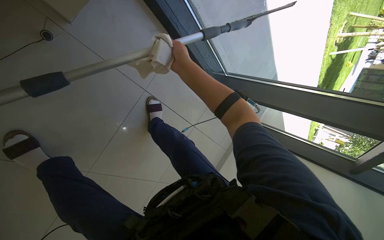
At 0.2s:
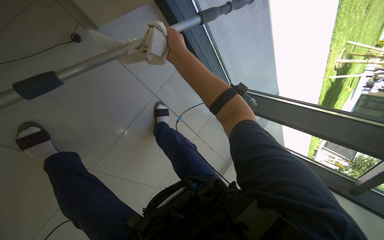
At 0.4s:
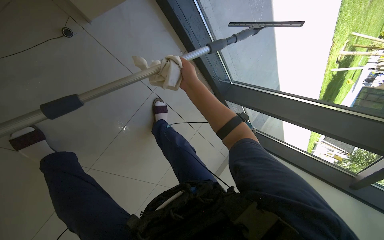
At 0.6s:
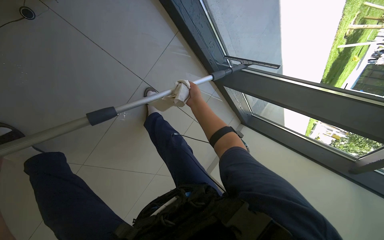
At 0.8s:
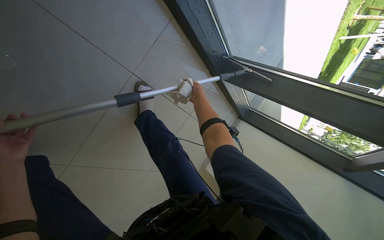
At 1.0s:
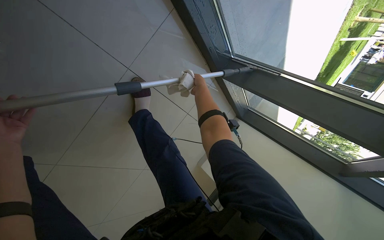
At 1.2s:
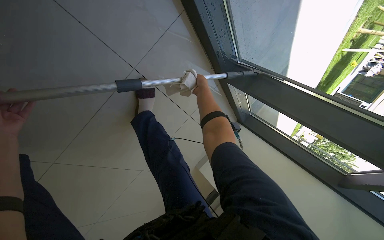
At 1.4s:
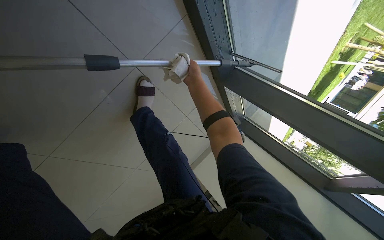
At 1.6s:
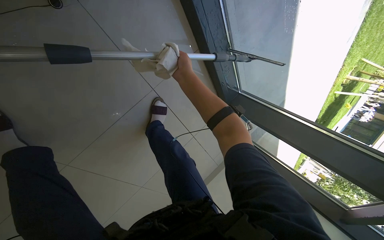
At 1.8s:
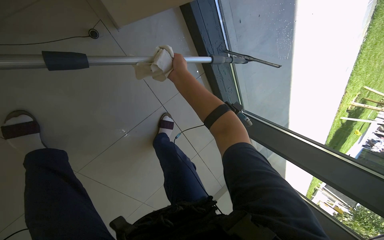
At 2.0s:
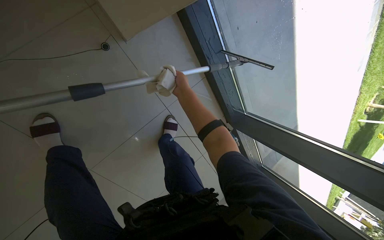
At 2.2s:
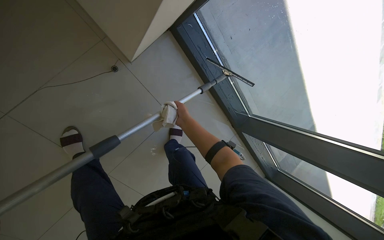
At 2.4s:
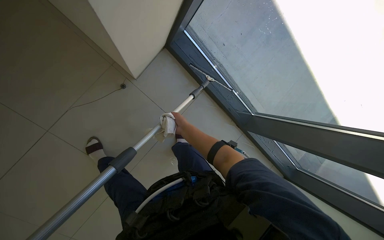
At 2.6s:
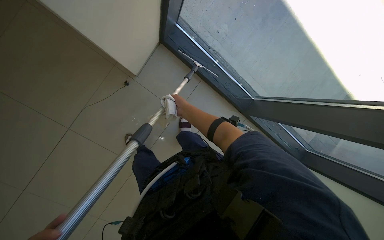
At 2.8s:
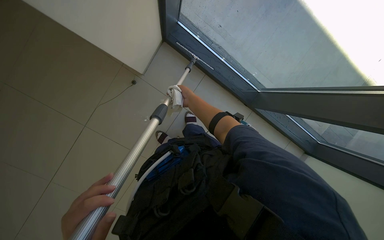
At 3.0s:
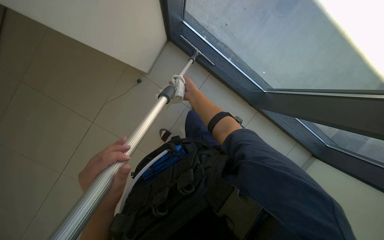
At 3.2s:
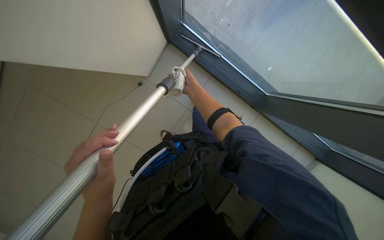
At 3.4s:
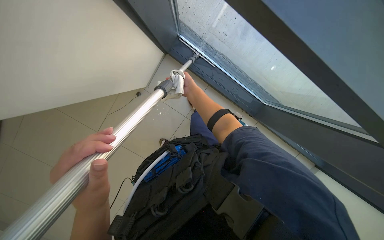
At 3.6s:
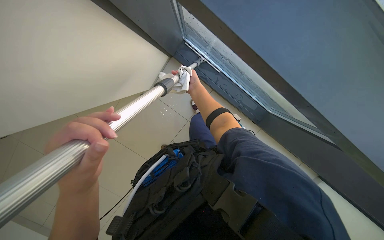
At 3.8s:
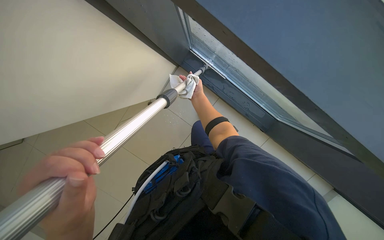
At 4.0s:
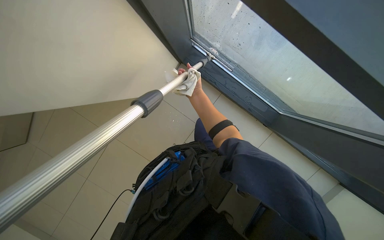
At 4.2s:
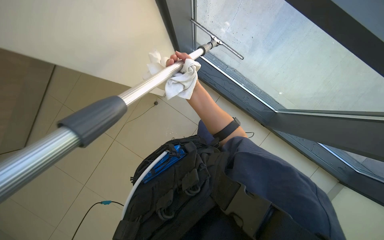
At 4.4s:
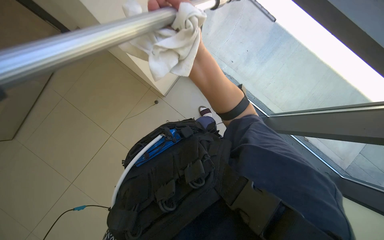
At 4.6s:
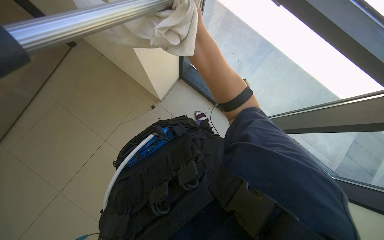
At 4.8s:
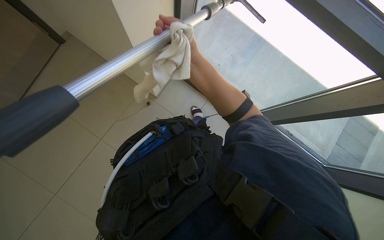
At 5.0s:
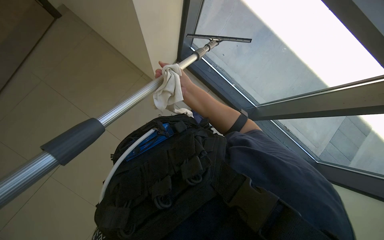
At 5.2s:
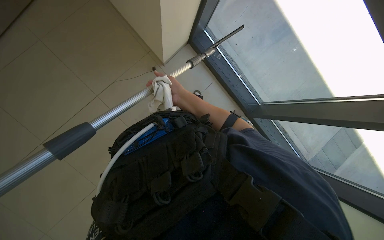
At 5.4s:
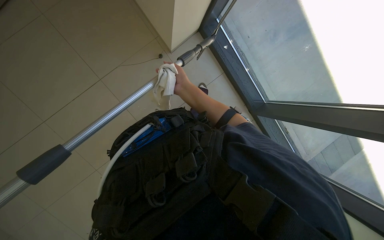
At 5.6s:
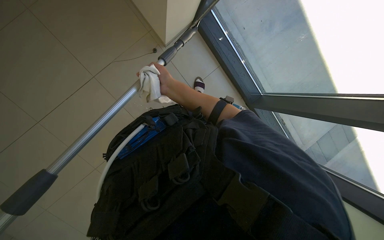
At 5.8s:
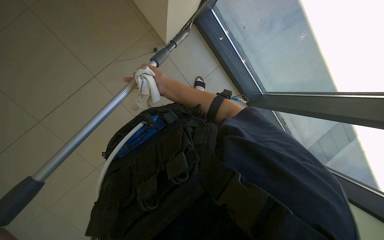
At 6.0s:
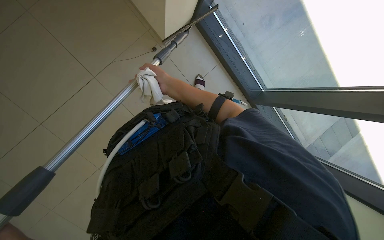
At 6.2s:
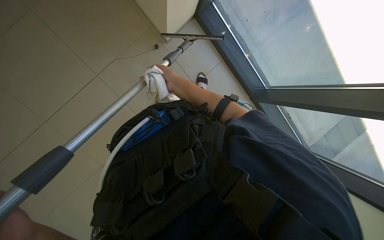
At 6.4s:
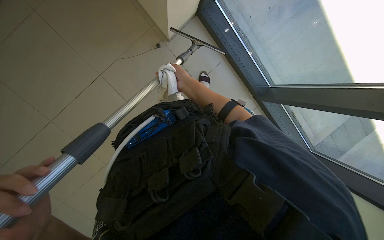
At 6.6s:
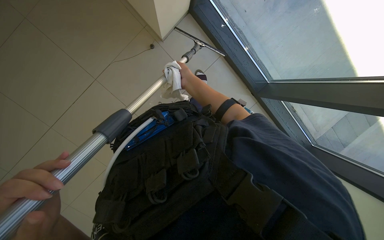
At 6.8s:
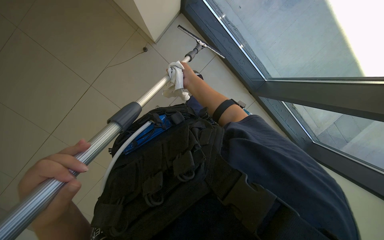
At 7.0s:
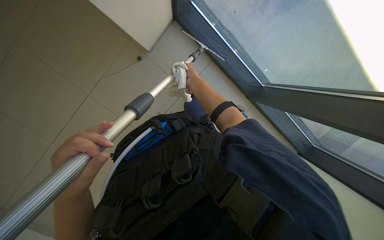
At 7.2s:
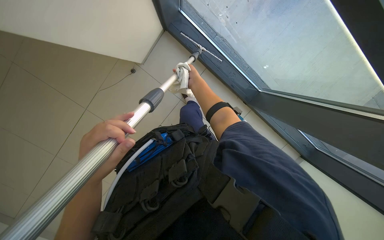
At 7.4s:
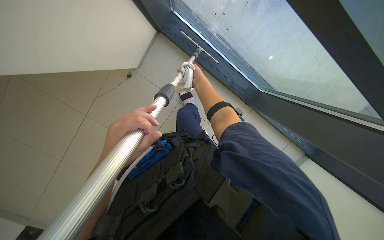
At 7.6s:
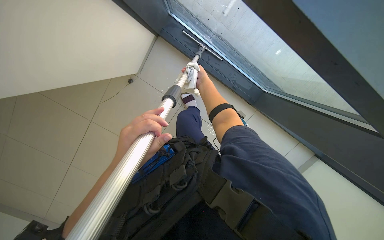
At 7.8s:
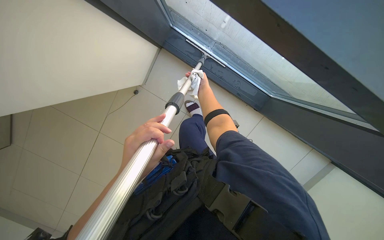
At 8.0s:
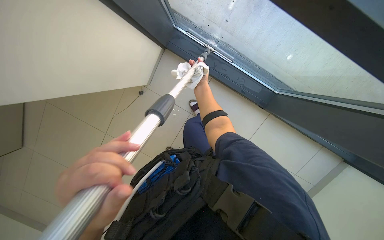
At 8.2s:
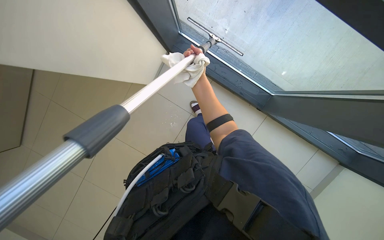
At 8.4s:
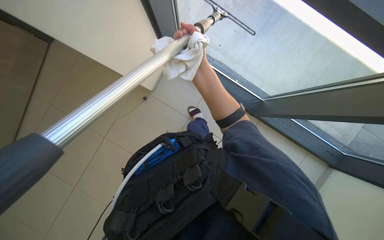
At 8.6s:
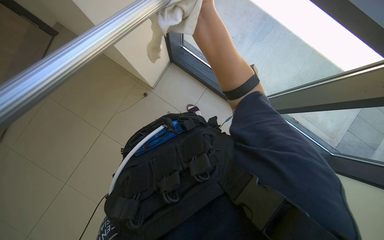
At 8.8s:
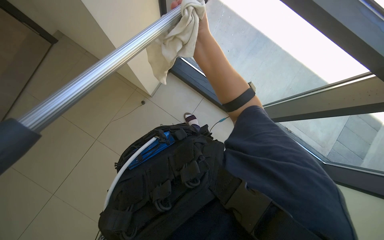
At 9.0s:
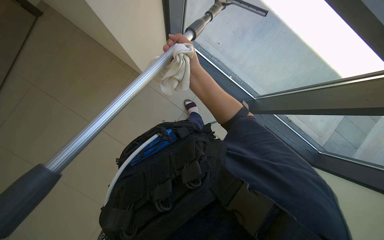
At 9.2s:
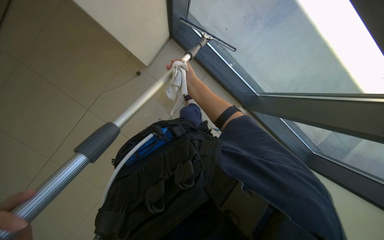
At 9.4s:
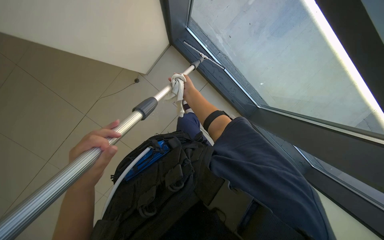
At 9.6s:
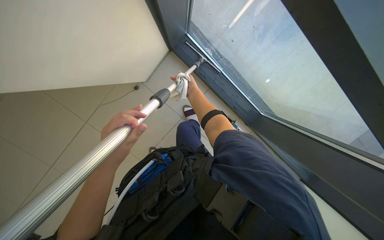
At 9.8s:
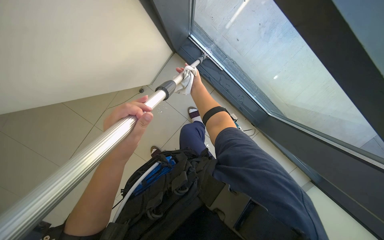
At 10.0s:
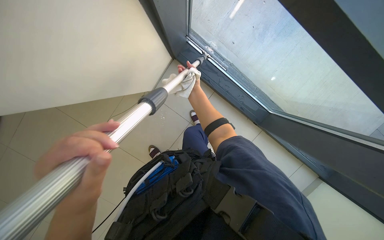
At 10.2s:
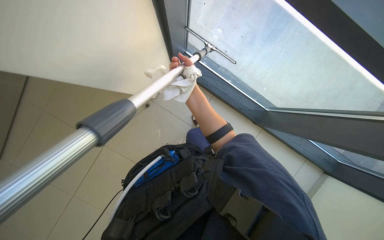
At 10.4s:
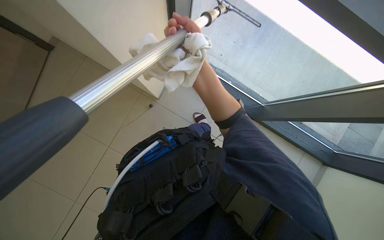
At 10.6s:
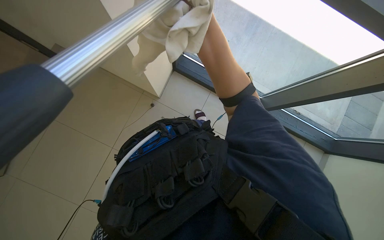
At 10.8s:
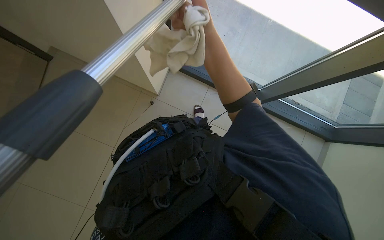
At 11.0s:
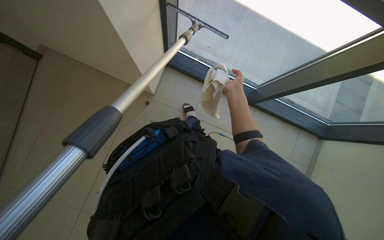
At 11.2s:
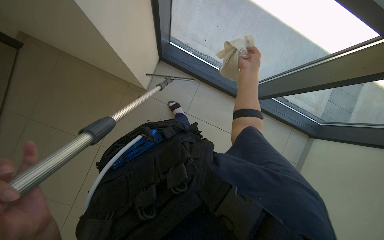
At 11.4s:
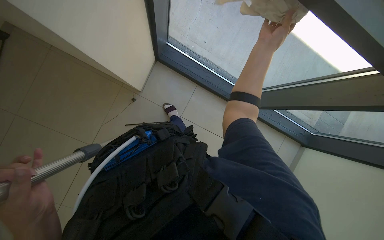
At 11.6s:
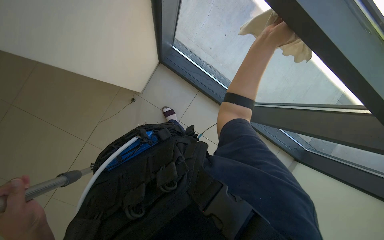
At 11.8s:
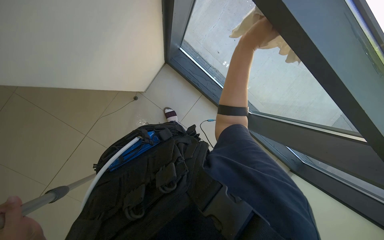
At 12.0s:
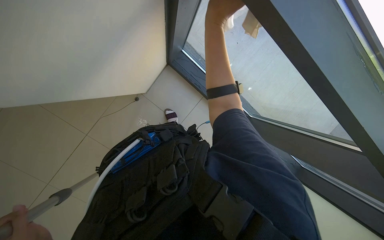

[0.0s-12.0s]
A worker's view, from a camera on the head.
Job: cleaning windows.
The whole recording: Wiping glass frames with cloth. The worker wipes the glass frames using a cloth, both by hand and with a pole.
0.0s to 1.6s: The right hand travels farther from the camera and back again, approximately 30 cm each way.
1.6s to 3.0s: The camera is aimed roughly 20 degrees further to the left. The view tips upward by approximately 15 degrees. The right hand travels down the picture and back again, roughly 10 cm each way.
3.0s to 4.4s: The right hand moves nearer to the camera, approximately 20 cm.
4.4s to 6.0s: The right hand shifts approximately 20 cm farther from the camera.
6.0s to 7.6s: The right hand heads to the right, covering about 15 cm.
7.6s to 9.0s: The right hand heads nearer to the camera, covering approximately 15 cm.
9.0s to 10.4s: The right hand goes farther from the camera and returns, roughly 20 cm each way.

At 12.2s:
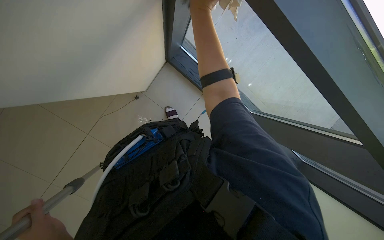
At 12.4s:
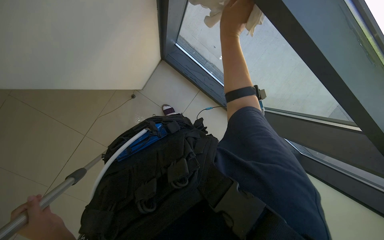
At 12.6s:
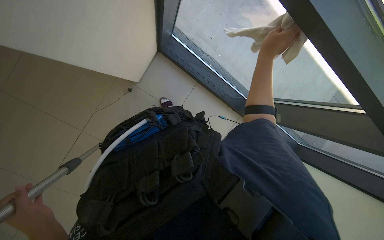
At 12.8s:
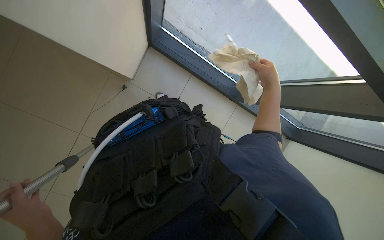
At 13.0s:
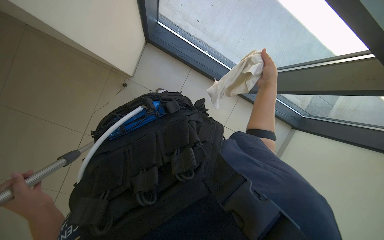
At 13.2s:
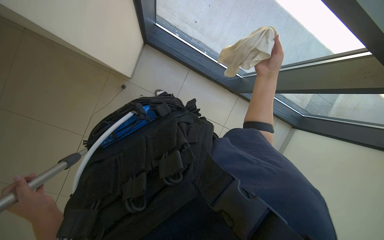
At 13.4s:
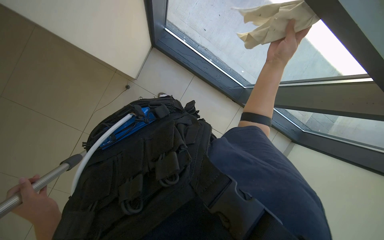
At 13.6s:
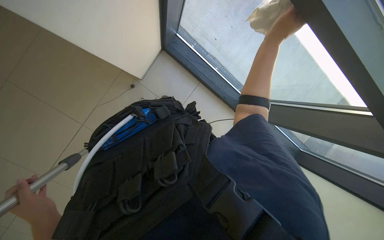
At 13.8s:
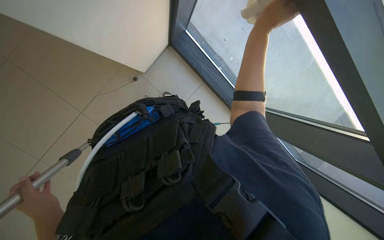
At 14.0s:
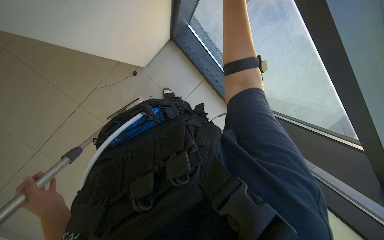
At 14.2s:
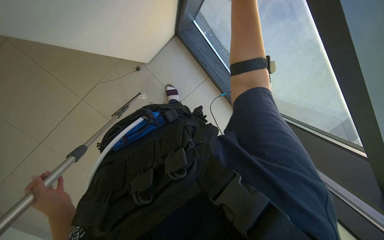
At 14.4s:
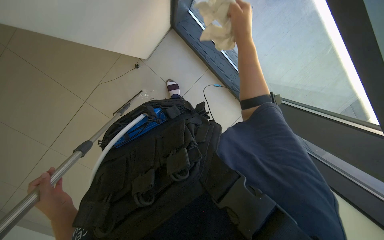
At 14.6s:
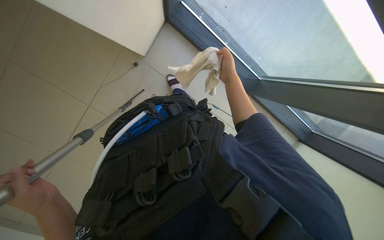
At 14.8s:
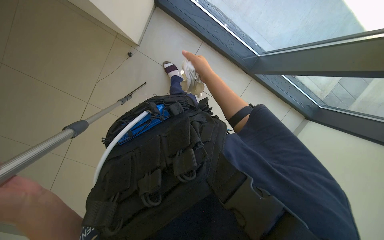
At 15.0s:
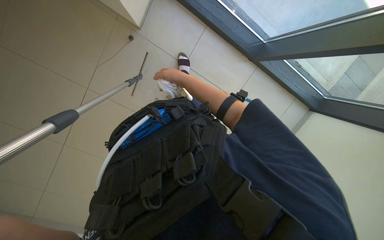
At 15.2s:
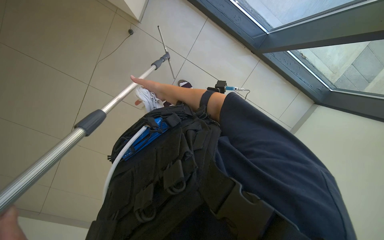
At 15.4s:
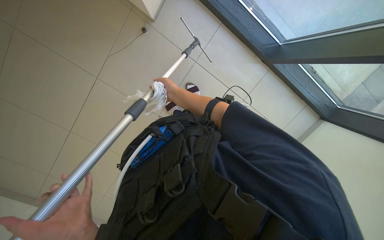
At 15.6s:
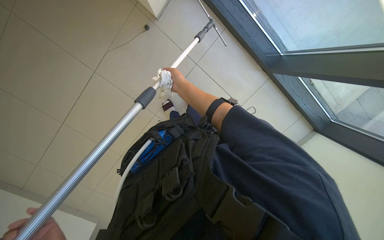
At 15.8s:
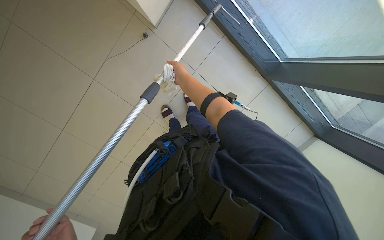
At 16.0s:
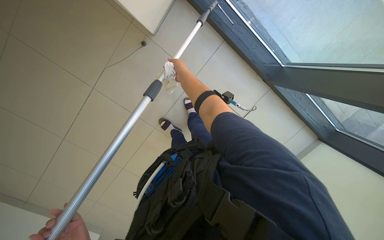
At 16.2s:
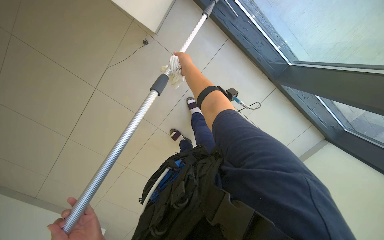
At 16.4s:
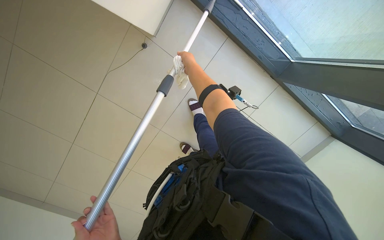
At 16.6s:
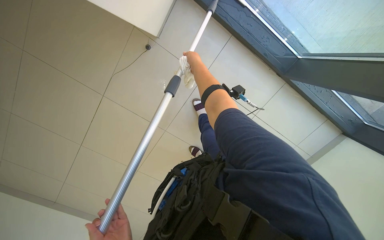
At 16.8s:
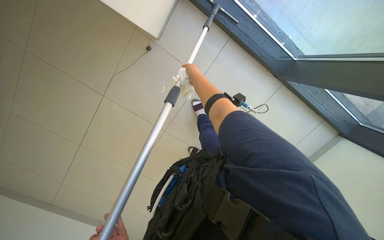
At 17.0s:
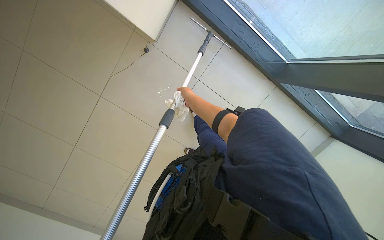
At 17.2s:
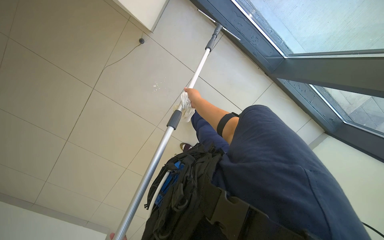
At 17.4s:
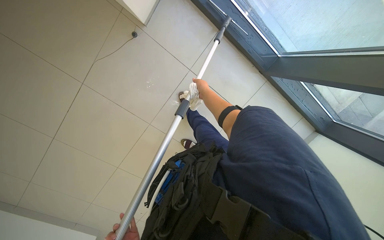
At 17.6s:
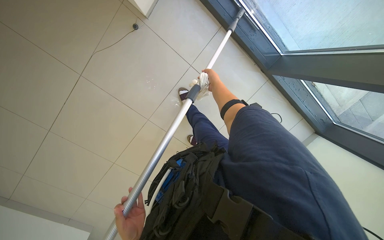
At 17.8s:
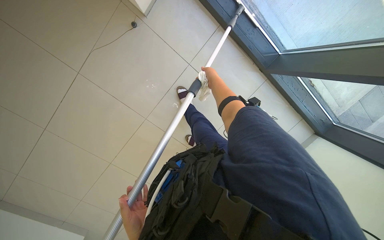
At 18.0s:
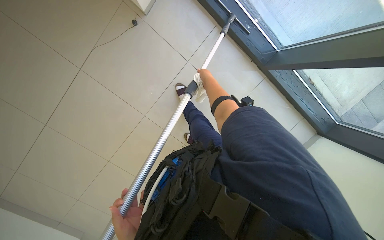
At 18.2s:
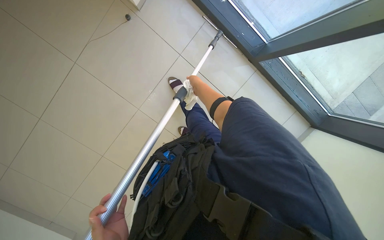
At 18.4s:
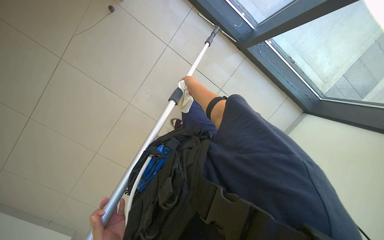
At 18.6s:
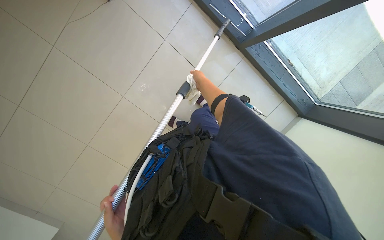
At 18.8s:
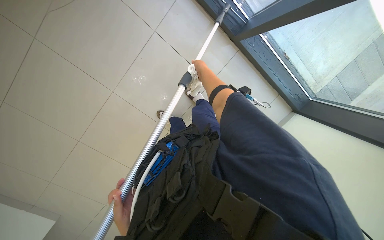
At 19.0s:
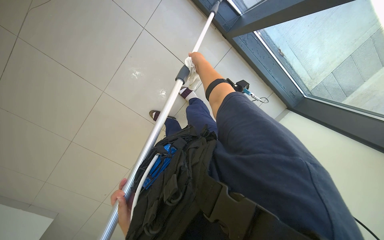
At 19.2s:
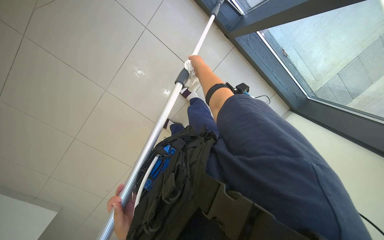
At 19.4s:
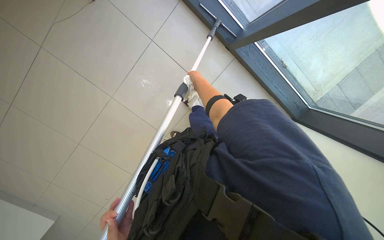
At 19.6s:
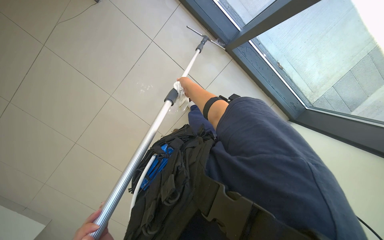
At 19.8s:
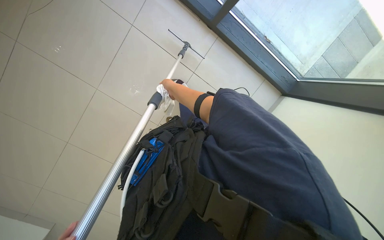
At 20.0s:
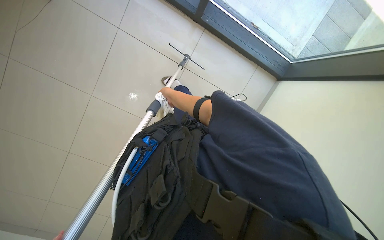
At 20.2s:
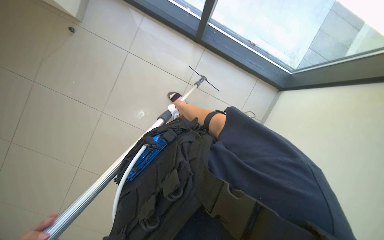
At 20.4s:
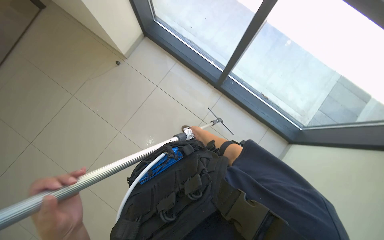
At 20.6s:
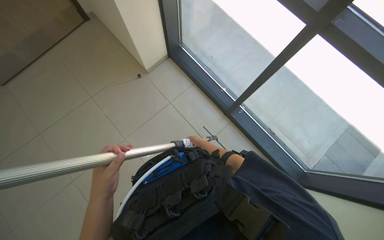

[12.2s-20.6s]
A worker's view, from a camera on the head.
Job: cleaning windows.
The whole recording: Wiping glass frames with cloth. The worker wipes the glass frames using a cloth, both by hand and with a pole.
12.2s to 13.6s: The right hand shifts approximately 25 cm to the right.
13.6s to 15.0s: The view tilts approximately 15 degrees downward. The right hand heads to the left, farther from the camera and down the picture, covering roughly 35 cm.
16.4s to 17.8s: The right hand shifts some 10 cm to the right.
19.2s to 20.6s: The camera pitches upward, by approximately 30 degrees.
